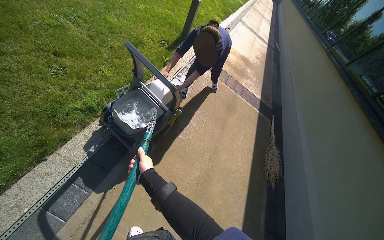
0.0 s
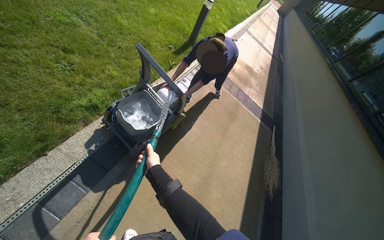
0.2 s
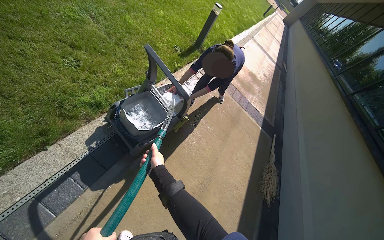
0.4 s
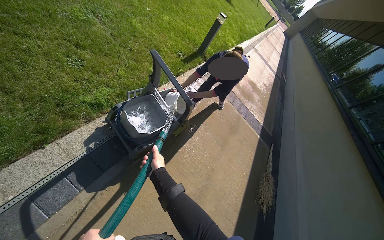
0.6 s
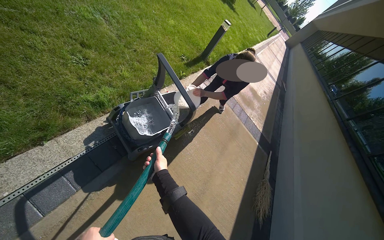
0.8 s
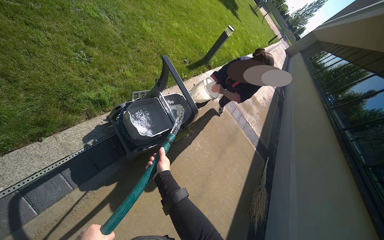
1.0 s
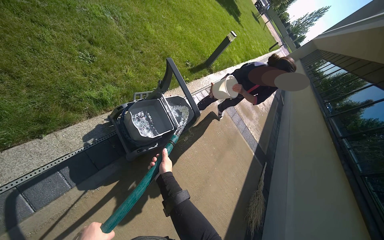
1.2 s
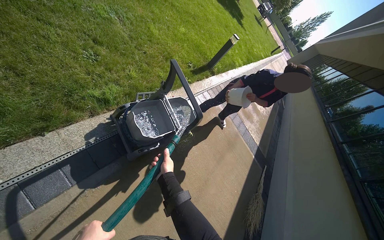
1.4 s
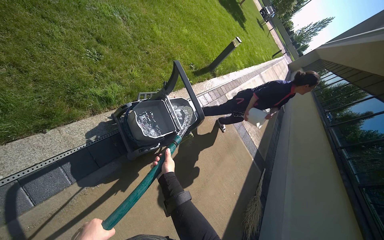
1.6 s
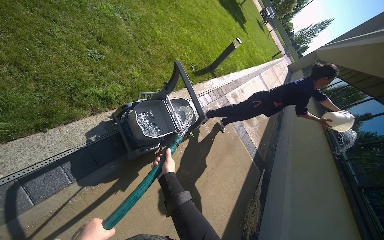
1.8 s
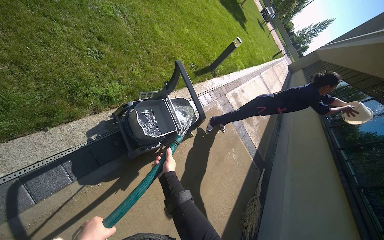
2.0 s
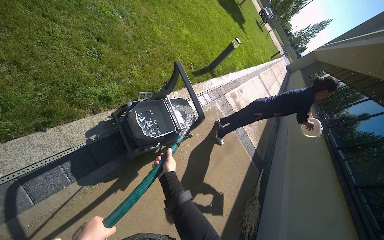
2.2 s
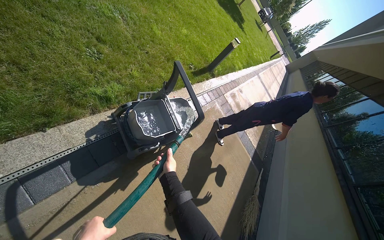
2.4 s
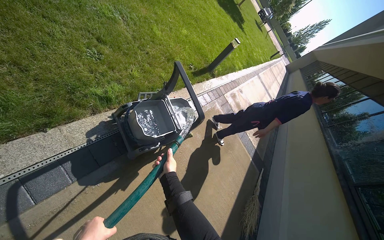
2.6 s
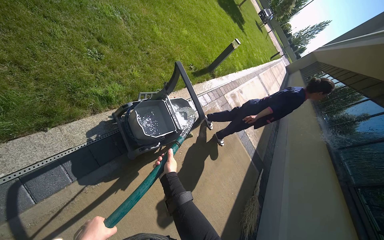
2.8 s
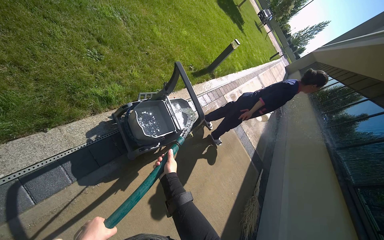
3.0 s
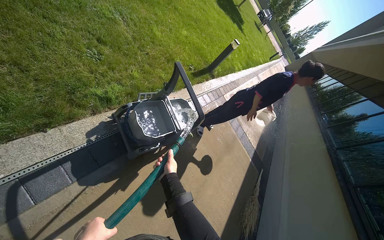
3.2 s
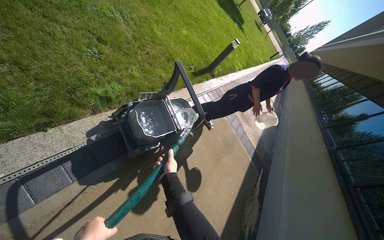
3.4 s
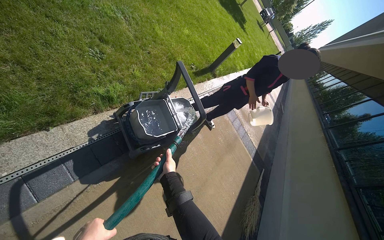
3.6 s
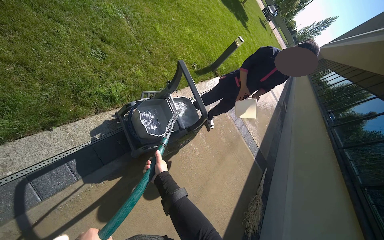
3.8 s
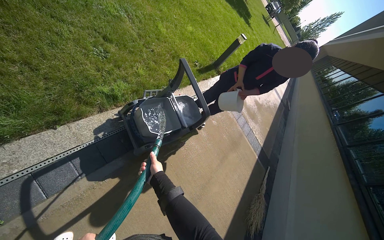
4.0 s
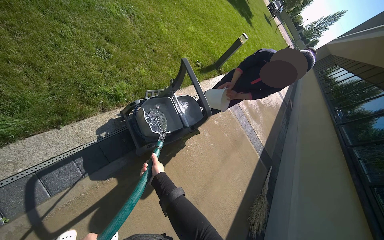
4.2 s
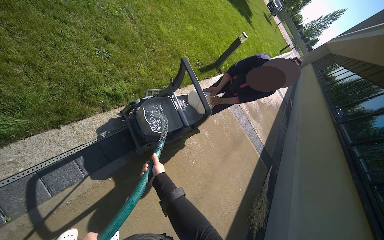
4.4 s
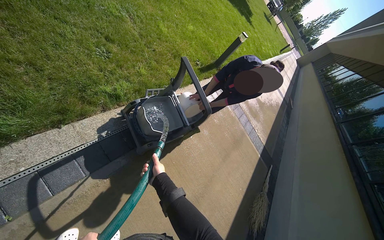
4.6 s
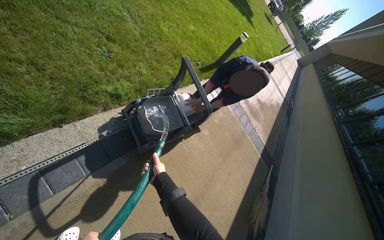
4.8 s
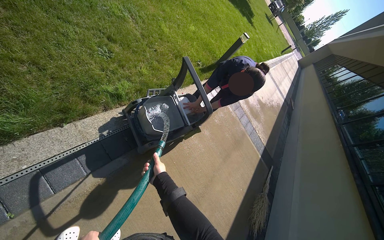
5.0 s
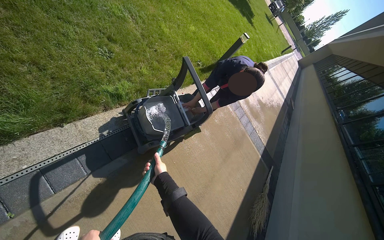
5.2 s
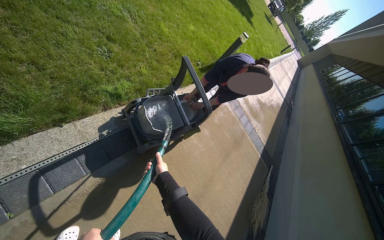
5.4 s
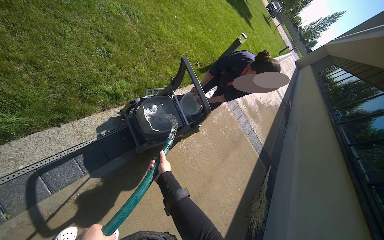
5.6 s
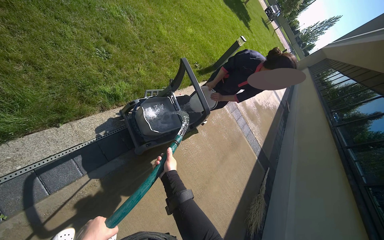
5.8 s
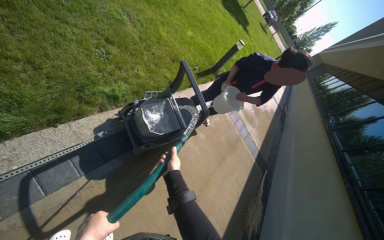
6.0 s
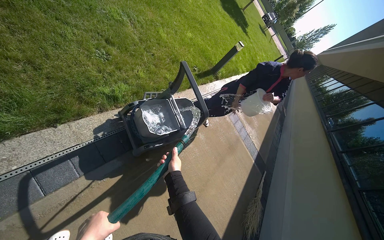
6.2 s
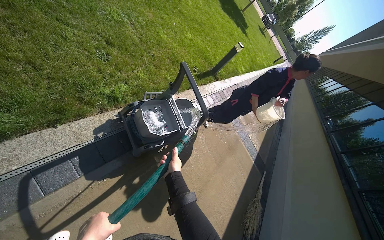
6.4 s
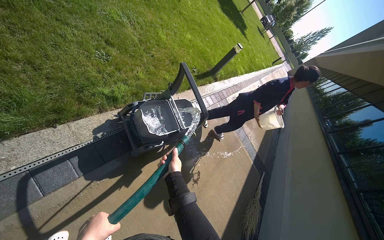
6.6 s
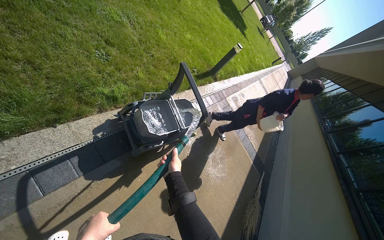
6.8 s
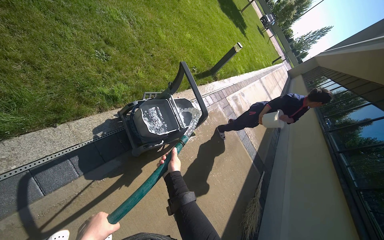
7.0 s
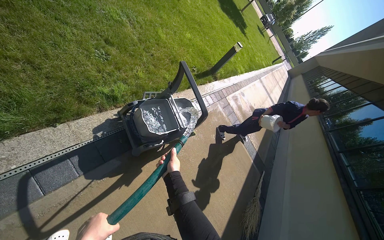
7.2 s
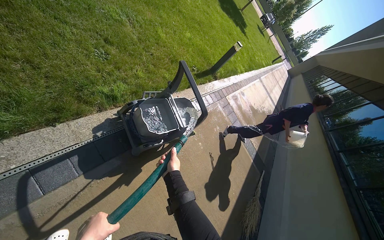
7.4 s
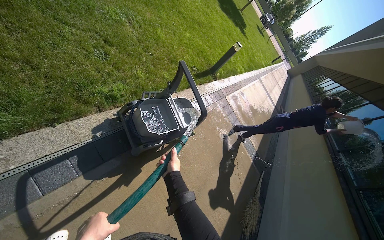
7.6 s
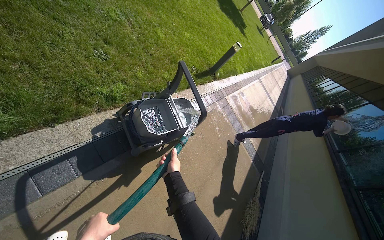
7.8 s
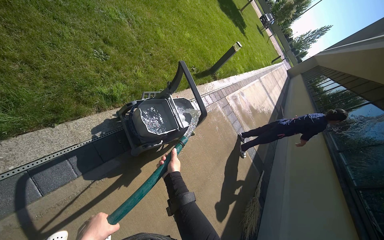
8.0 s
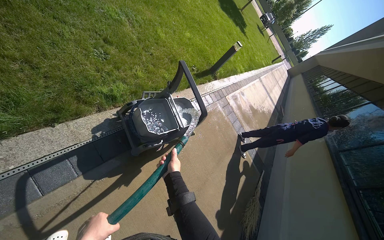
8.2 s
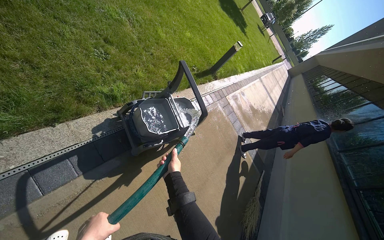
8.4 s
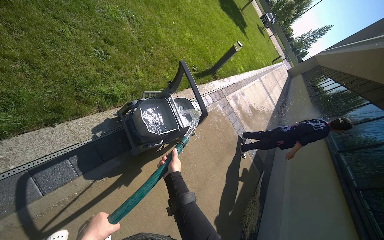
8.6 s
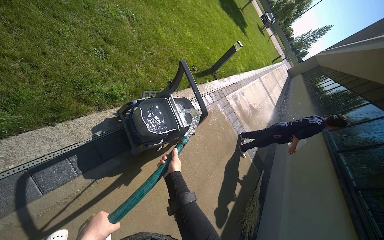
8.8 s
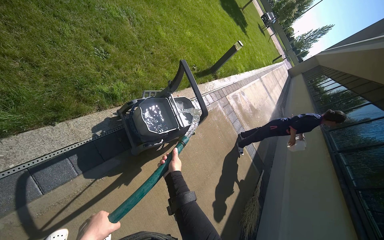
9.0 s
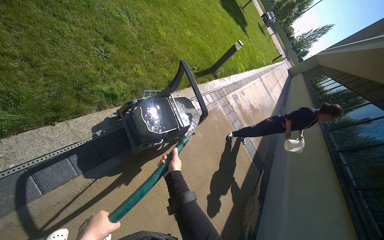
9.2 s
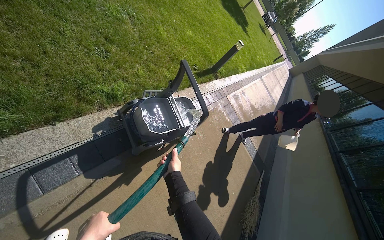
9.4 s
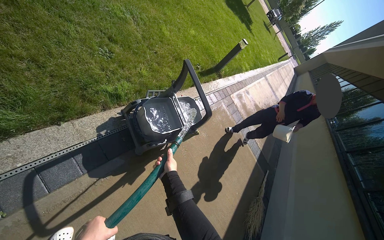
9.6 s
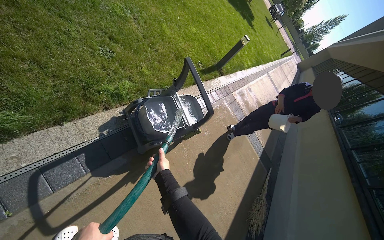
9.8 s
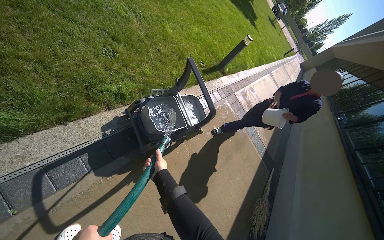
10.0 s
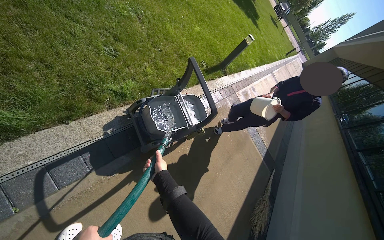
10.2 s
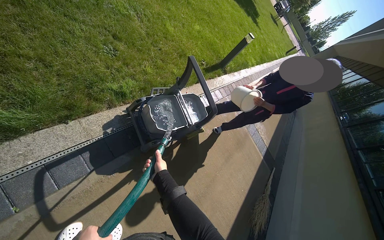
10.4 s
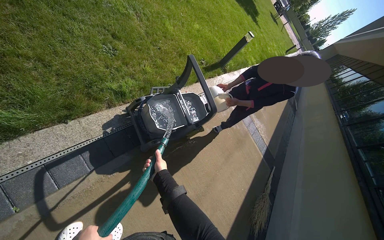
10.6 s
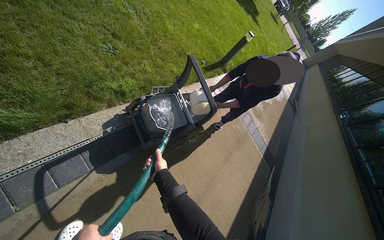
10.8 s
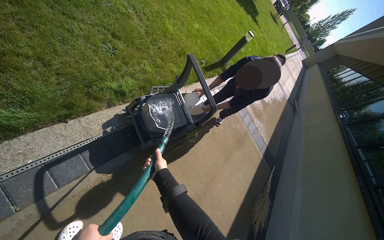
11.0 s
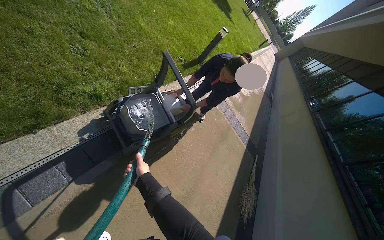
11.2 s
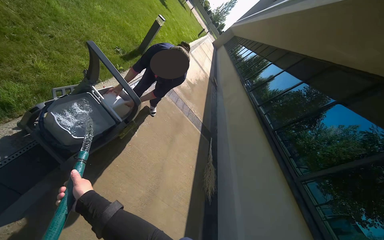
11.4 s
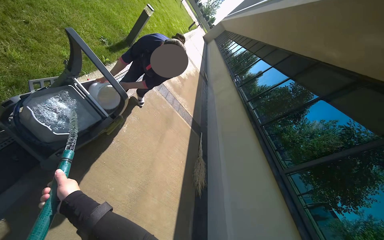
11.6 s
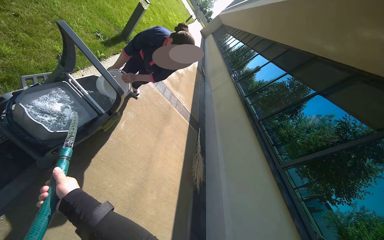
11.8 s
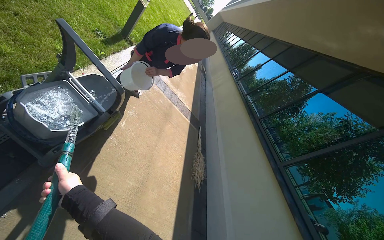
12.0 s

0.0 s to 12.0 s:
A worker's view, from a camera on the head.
Job: preparing cleaning supplies.
The whole recording: Filling cleaning cart with water. The worker fills the cleaning cart with water using a hose.
7.6 to 9.0 s: The hands are busy where they are.
9.0 to 10.4 s: The right hand goes some 10 cm to the left.
10.4 to 12.0 s: The head rotates roughly 30 degrees to the right.

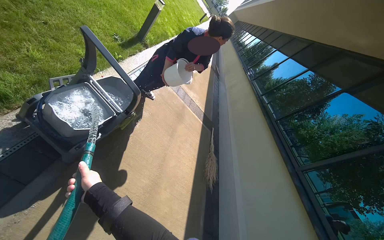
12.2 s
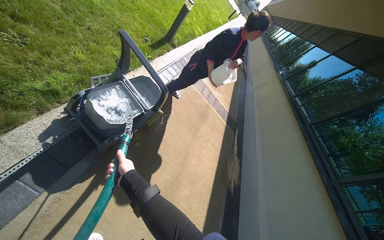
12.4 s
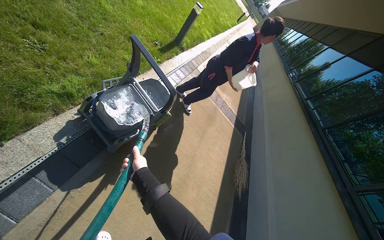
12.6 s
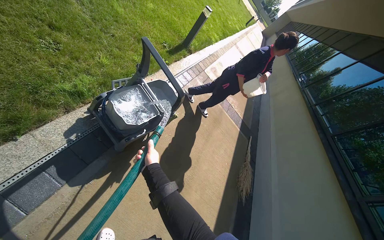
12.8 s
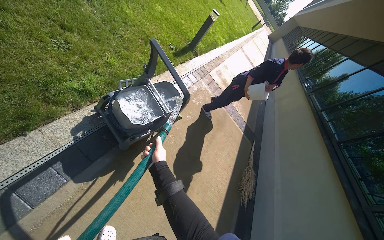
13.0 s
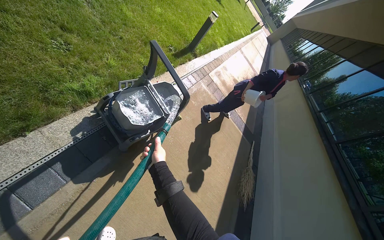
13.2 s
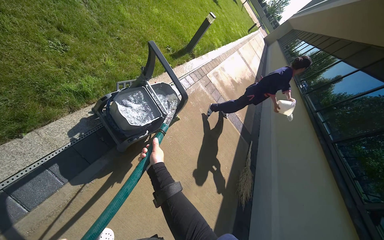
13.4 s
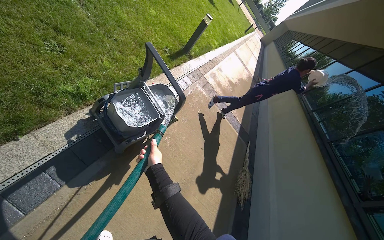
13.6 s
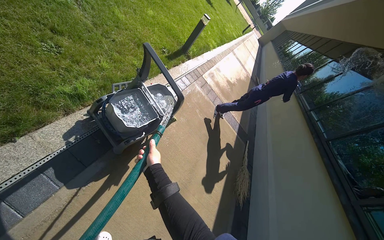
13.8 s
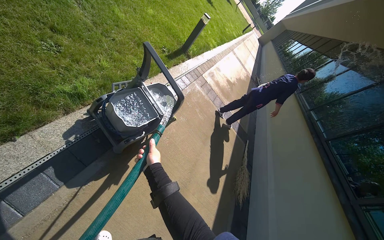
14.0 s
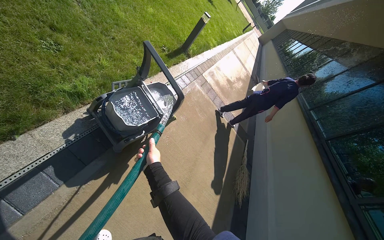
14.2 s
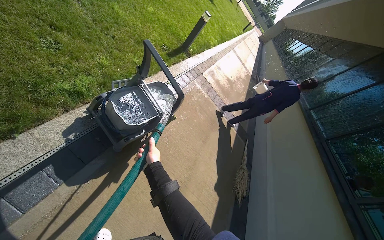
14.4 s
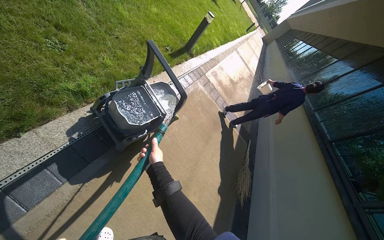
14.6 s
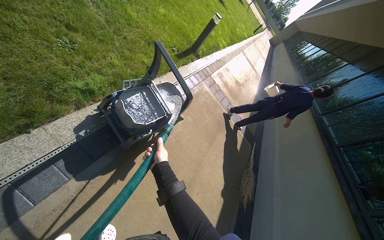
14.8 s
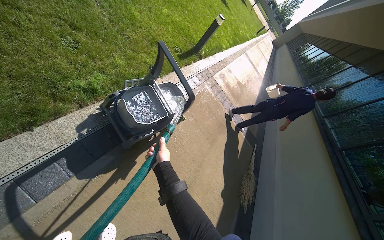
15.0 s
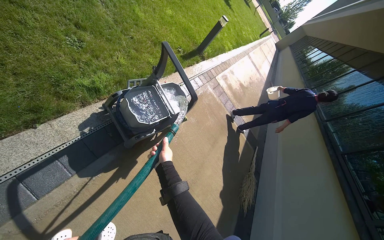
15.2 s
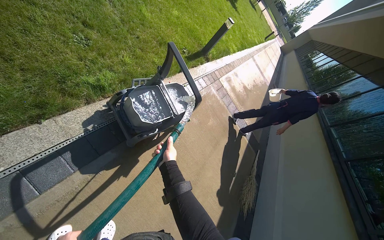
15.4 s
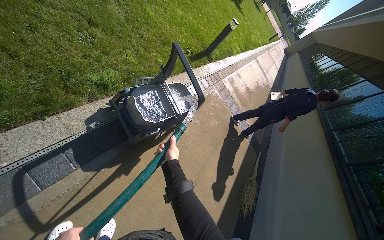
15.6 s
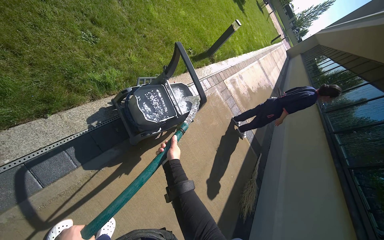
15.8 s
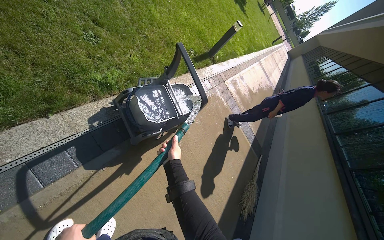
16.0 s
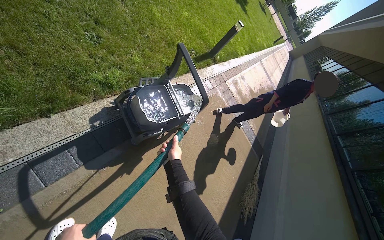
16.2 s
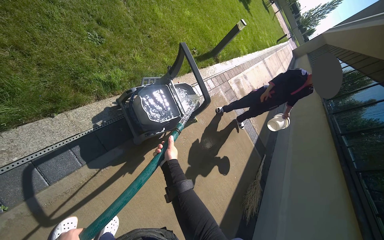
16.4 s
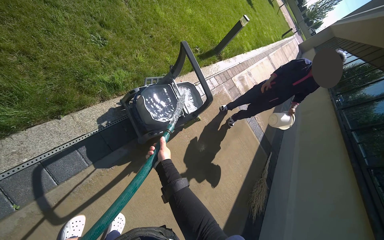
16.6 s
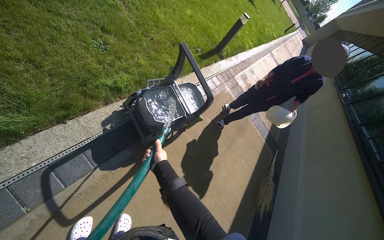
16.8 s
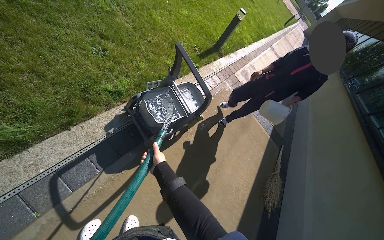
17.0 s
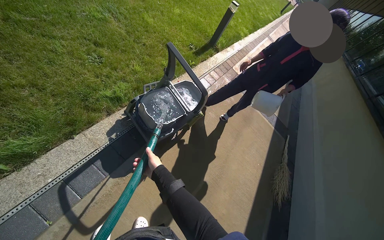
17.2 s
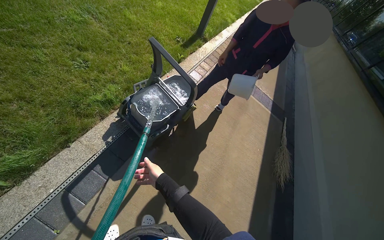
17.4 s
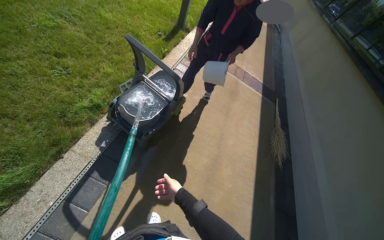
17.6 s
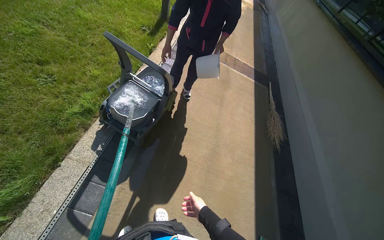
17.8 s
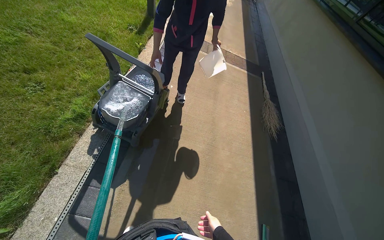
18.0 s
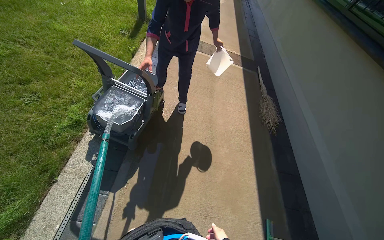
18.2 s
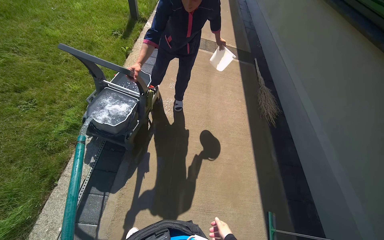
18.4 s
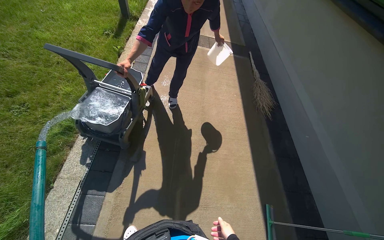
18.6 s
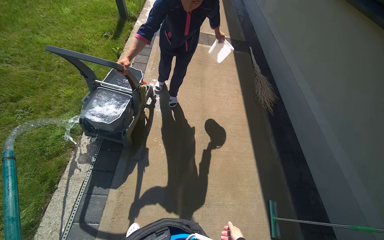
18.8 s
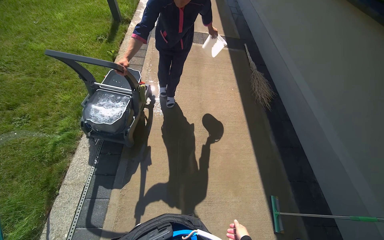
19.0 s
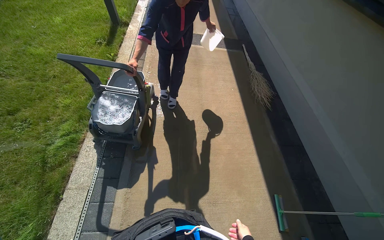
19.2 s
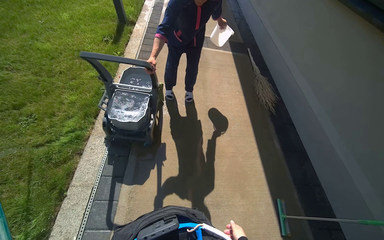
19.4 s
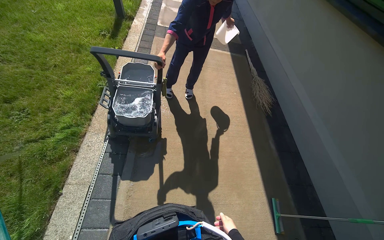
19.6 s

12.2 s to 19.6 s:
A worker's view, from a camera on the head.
Job: preparing cleaning supplies.
The whole recording: Filling cleaning cart with water. The worker fills the cleaning cart with water using a hose.
16.6 to 18.2 s: The scene rotates counterclockwise by roughly 40 degrees.
